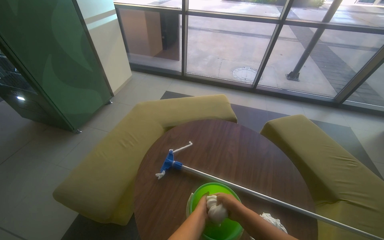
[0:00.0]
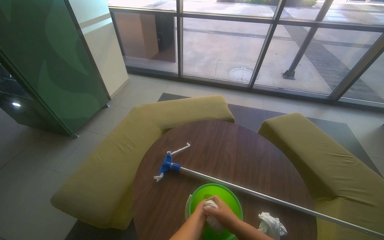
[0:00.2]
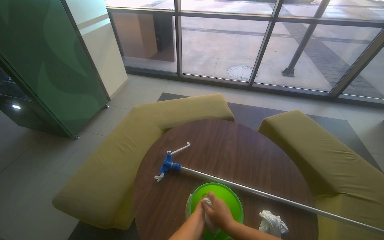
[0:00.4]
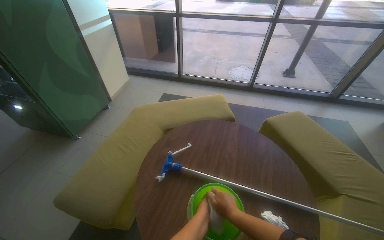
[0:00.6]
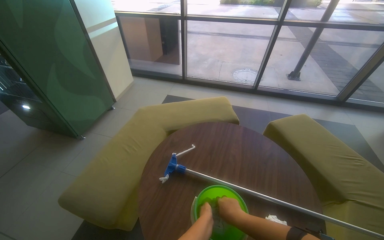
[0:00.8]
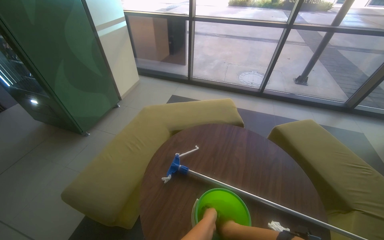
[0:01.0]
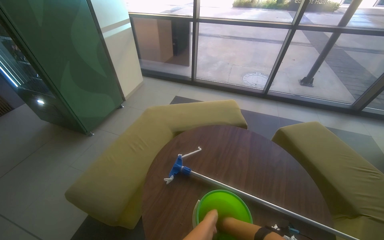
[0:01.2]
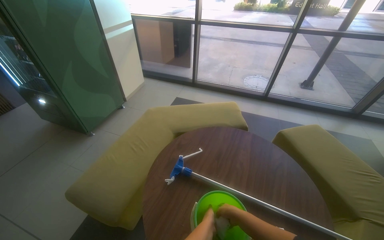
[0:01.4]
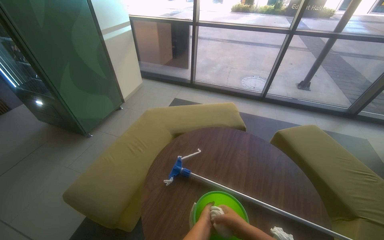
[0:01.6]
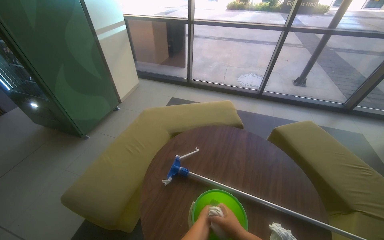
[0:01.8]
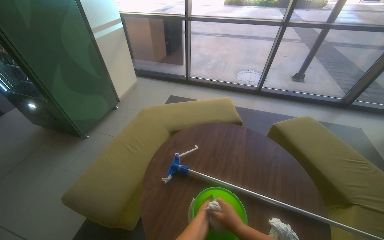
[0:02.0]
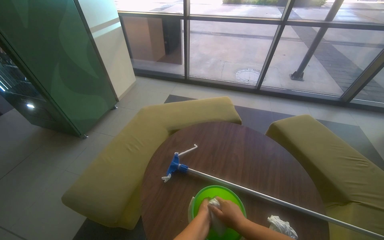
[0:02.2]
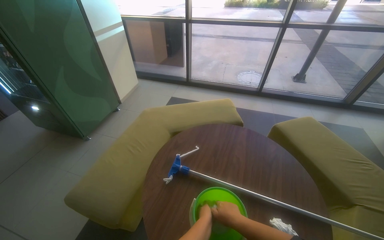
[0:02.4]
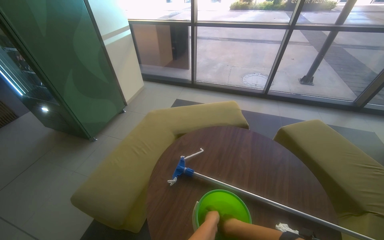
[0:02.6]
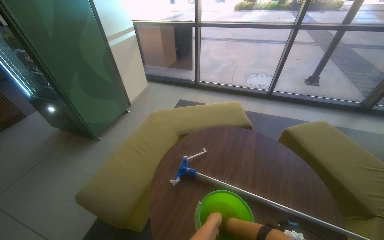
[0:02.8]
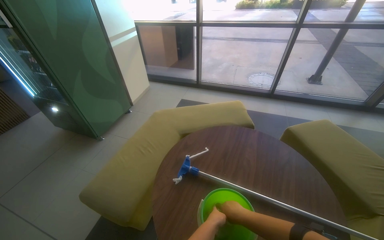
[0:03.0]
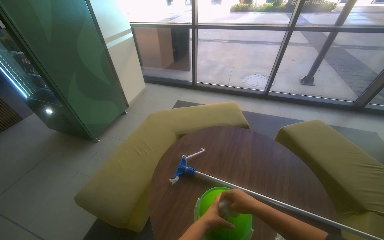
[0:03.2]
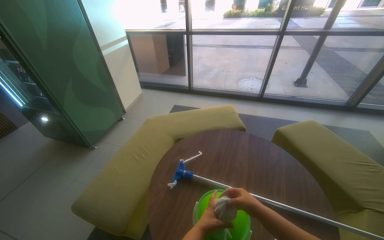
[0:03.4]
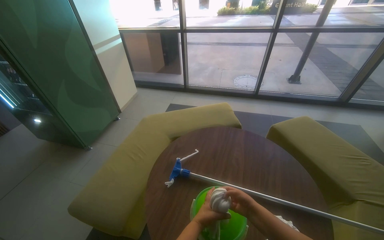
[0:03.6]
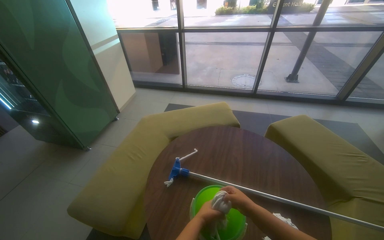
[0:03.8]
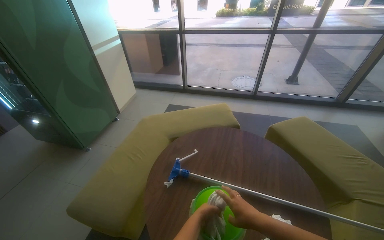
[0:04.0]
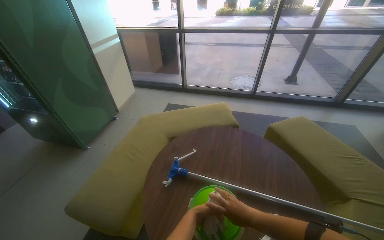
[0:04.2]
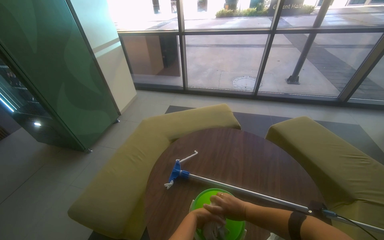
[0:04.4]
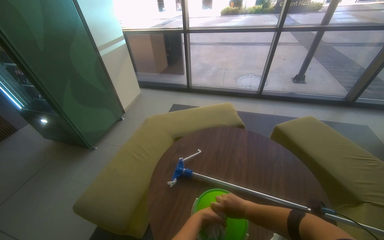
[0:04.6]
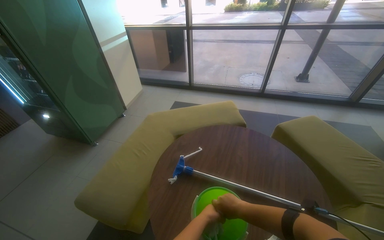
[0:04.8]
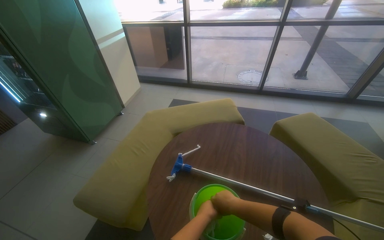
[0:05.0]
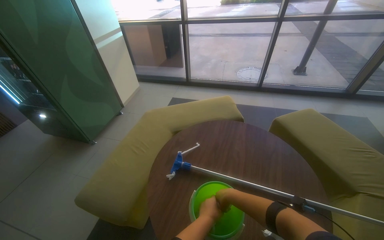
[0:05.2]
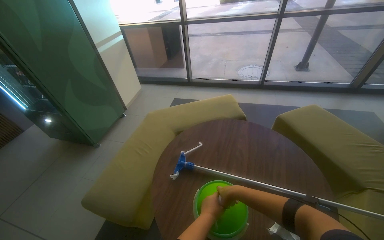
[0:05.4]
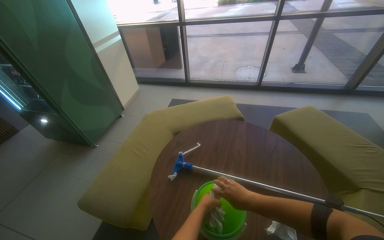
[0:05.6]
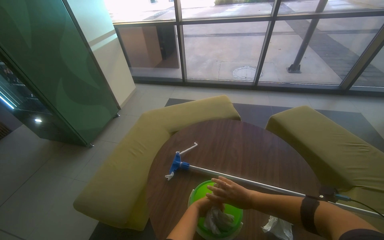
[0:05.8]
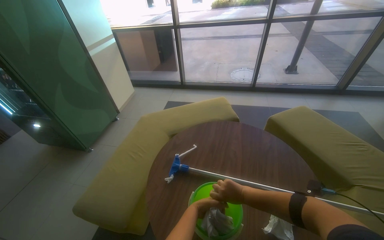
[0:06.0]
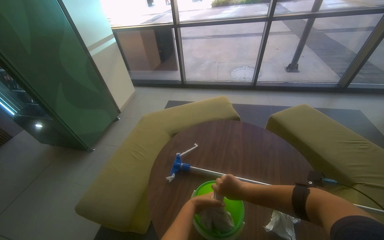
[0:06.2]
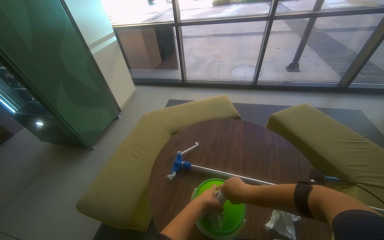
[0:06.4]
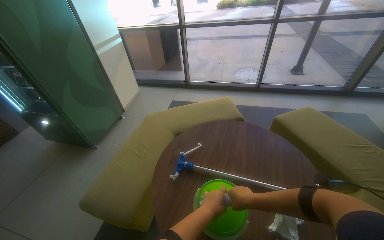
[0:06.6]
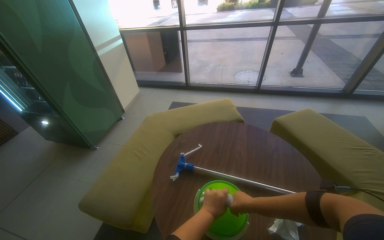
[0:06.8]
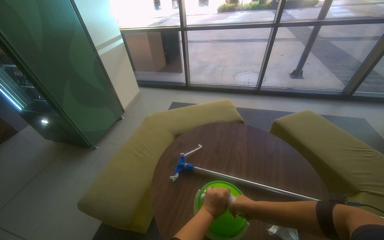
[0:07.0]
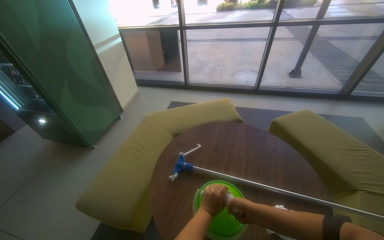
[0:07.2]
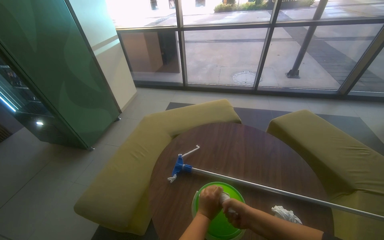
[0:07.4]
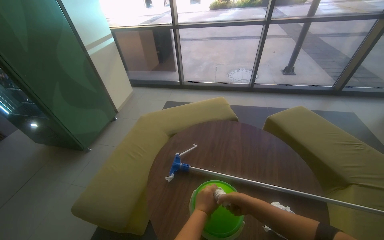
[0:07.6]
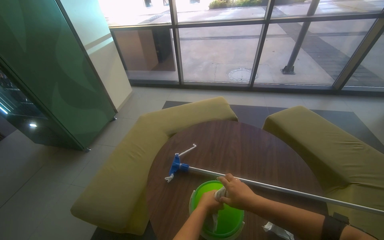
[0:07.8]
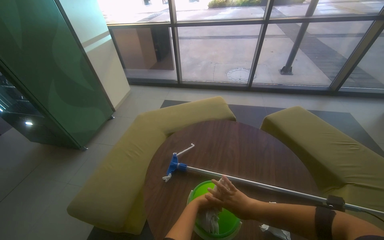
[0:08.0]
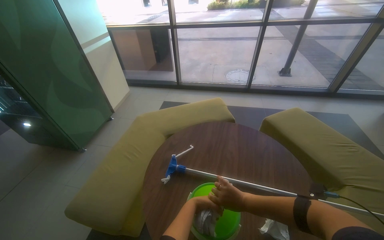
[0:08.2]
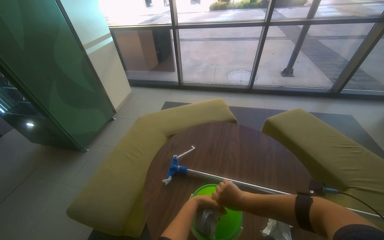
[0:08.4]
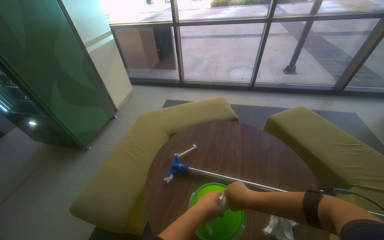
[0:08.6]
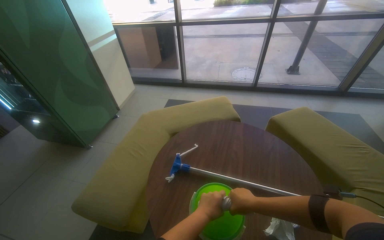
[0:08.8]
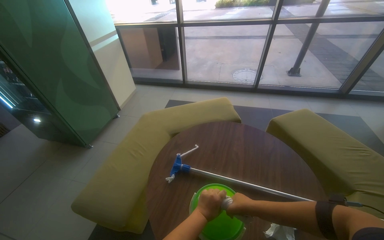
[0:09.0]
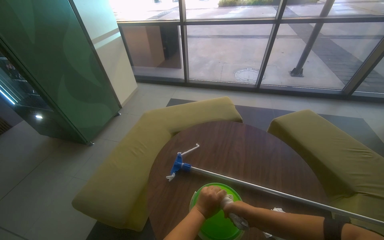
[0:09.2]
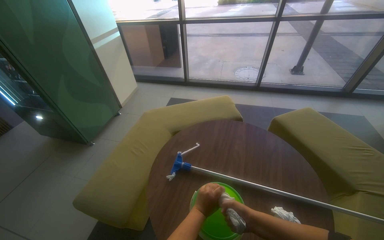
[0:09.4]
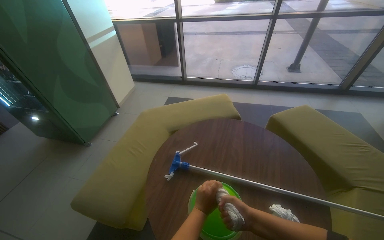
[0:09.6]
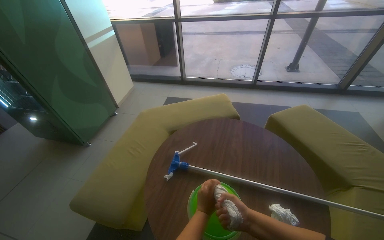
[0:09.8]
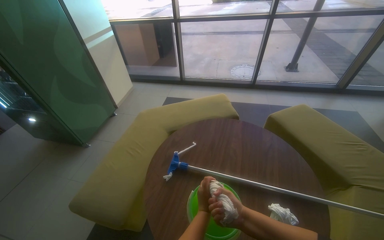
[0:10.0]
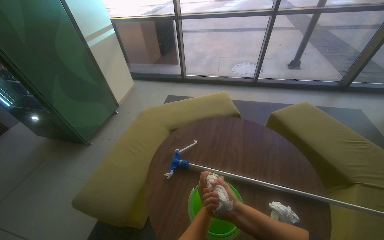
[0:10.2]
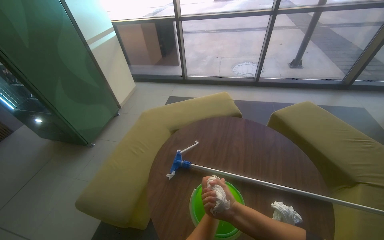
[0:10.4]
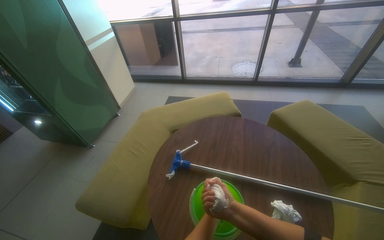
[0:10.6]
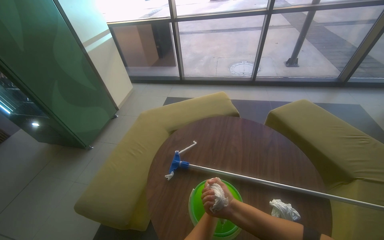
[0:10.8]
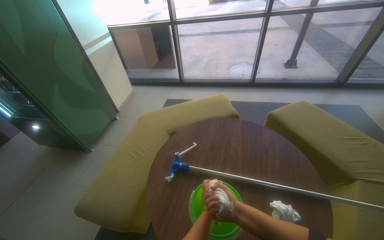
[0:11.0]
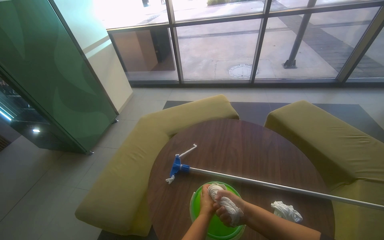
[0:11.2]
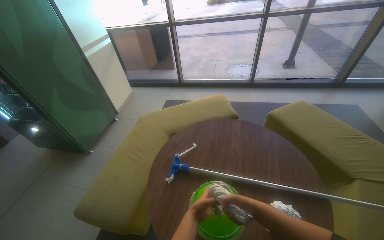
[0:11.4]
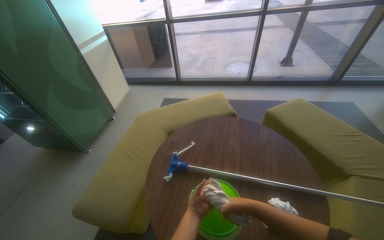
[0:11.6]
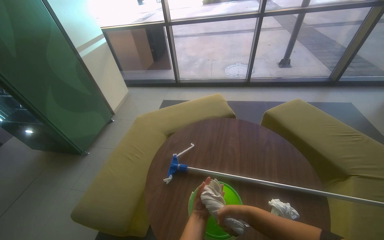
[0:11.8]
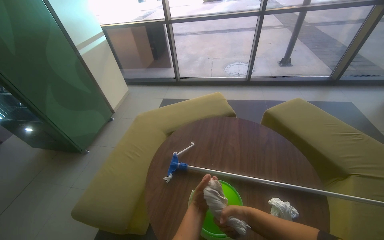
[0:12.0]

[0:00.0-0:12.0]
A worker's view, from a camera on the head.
Job: preparing cleaning supplies.
The whole recording: Wringing cleaning cloth. The worker wrings out a cleaning cloth in a green bucket.
0:03.0 to 0:04.4: The right hand goes nearer and farther, roughly 15 cm each way, reversing 3 times.
0:06.0 to 0:07.6: The left hand goes nearer to the camera and returns, approximately 15 cm each way, while the right hand is displaced nearer to the camera by approximately 10 cm.
0:07.6 to 0:09.0: The left hand goes nearer to the camera and returns, approximately 10 cm each way.
0:09.0 to 0:10.4: The right hand goes nearer to the camera and returns, some 15 cm each way.

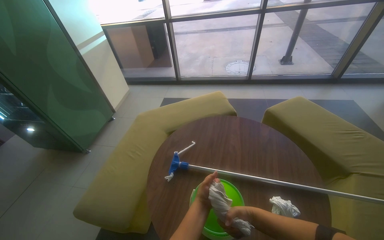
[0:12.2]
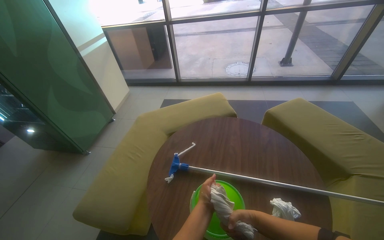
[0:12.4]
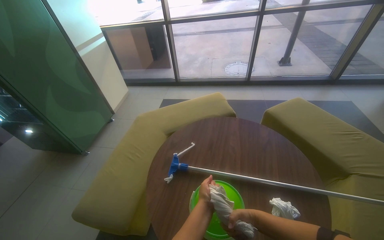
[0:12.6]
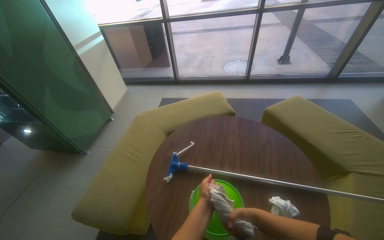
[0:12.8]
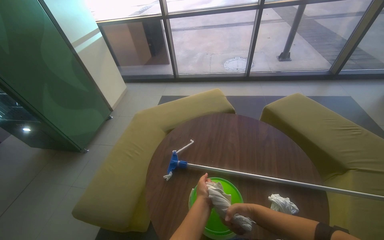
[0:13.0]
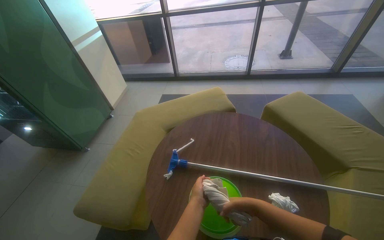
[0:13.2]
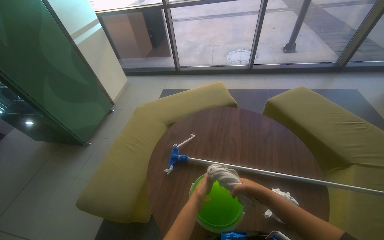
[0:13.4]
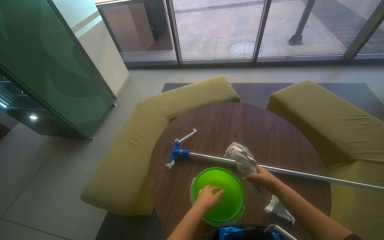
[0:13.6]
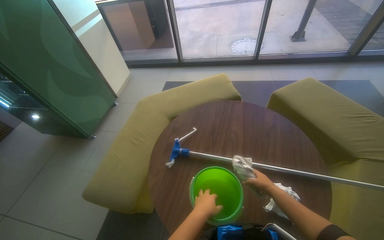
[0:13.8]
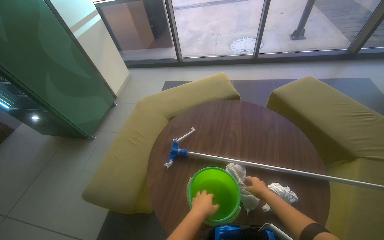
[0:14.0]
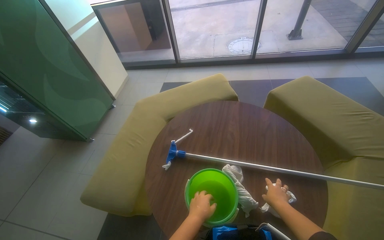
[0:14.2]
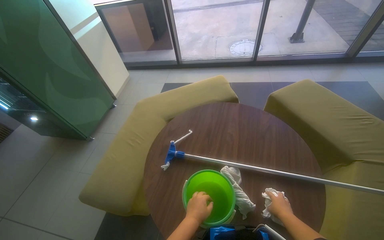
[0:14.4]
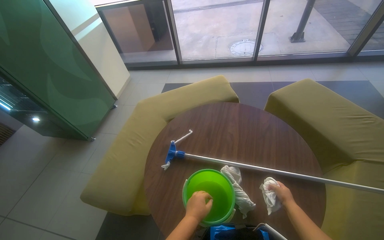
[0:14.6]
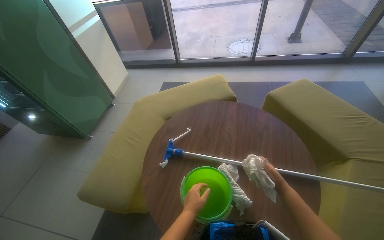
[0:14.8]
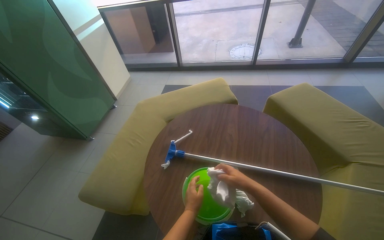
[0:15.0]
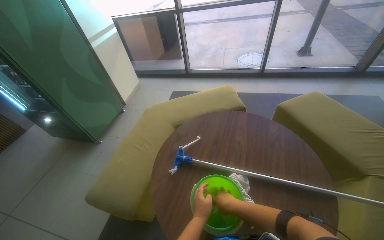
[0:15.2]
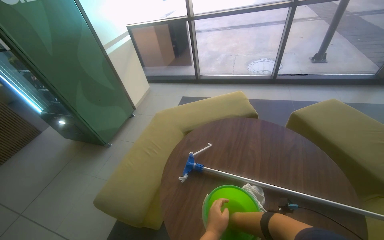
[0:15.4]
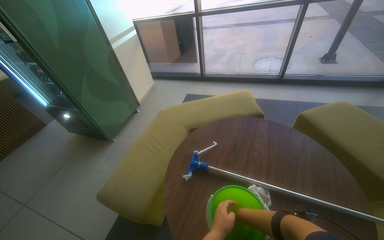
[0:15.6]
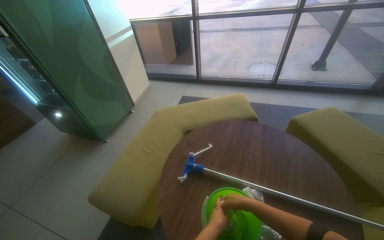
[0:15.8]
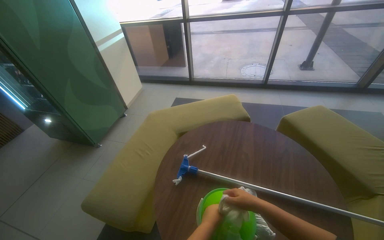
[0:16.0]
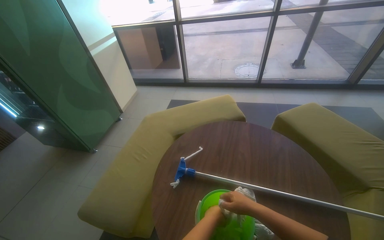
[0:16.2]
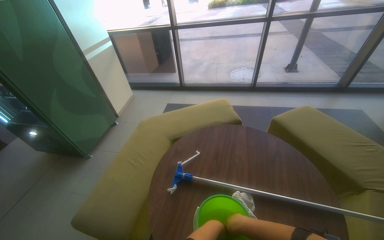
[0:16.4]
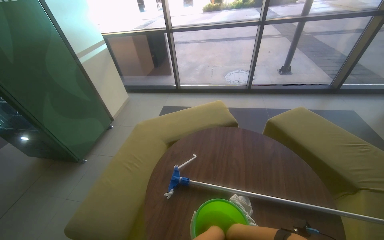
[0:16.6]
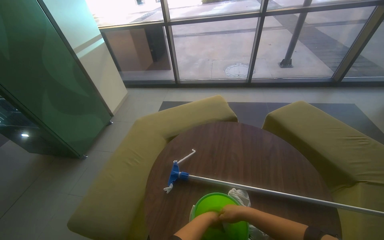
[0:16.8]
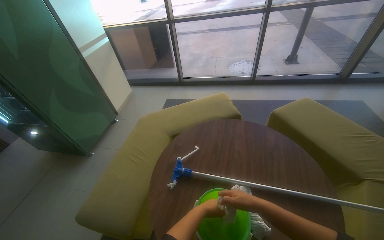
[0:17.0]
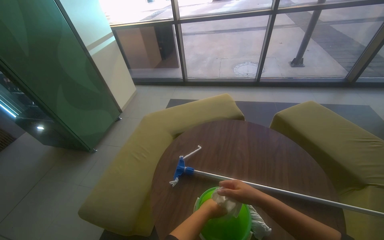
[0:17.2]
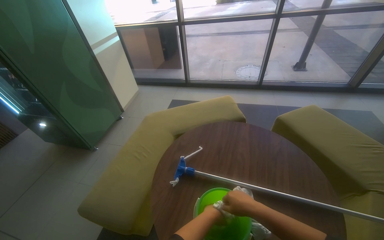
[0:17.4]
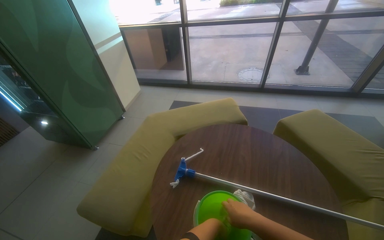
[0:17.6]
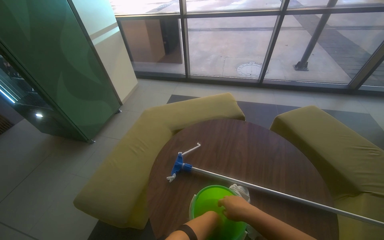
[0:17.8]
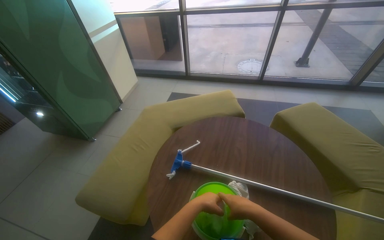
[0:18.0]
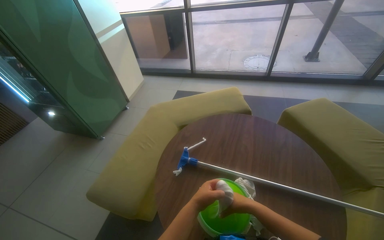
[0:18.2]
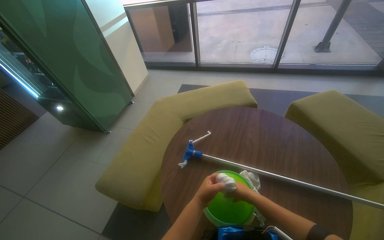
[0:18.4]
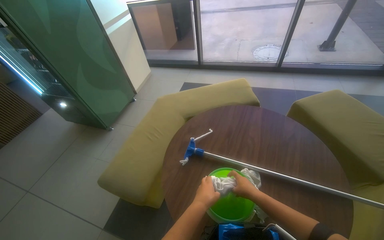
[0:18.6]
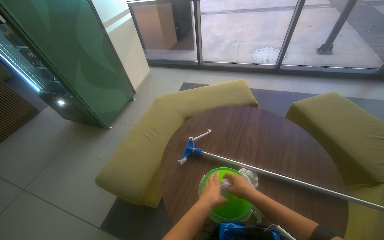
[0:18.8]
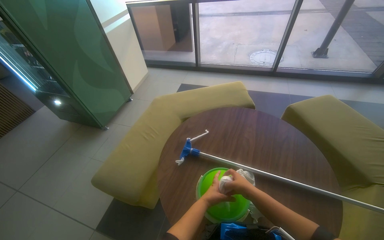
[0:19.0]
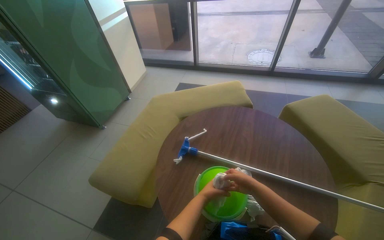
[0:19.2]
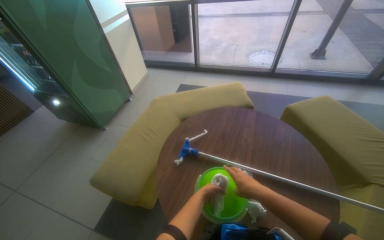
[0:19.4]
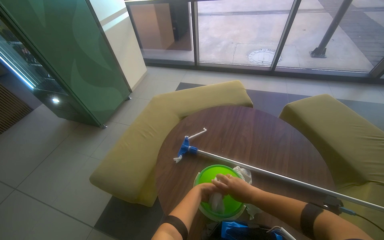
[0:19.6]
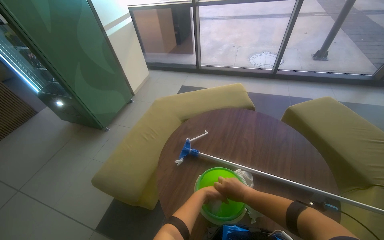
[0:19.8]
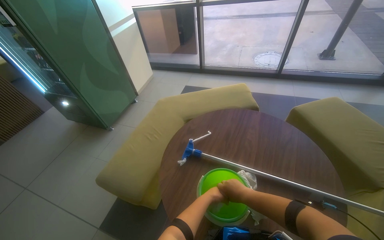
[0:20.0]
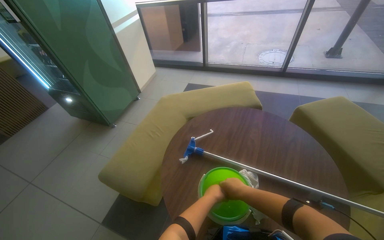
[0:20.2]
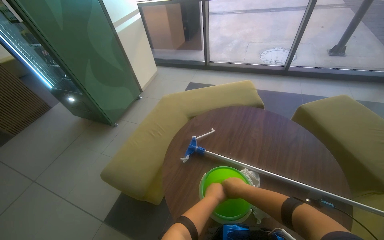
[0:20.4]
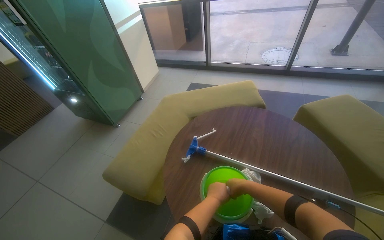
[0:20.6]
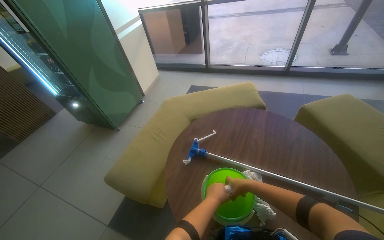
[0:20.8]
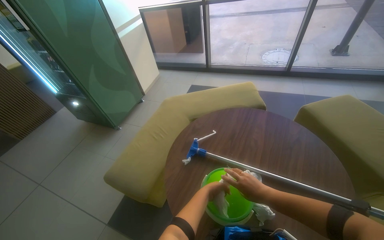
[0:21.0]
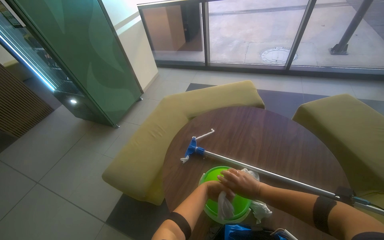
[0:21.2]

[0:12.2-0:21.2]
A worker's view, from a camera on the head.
Job: preparing cleaning supplies.
The whole recording: Wringing cleaning cloth. The worker wrings out a cleaning cloth in a green bucket.
0:12.2 to 0:13.8: The left hand shifts roughly 10 cm farther from the camera.
0:13.8 to 0:15.2: The right hand goes roughly 15 cm to the left.
0:18.2 to 0:19.8: The left hand goes about 10 cm farther from the camera.
0:19.8 to 0:21.2: The hands work in one place, with small movements.
